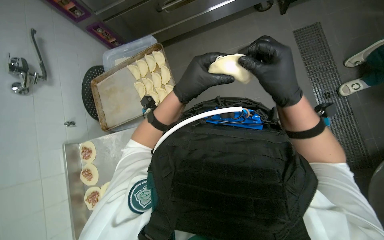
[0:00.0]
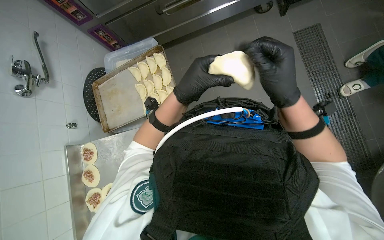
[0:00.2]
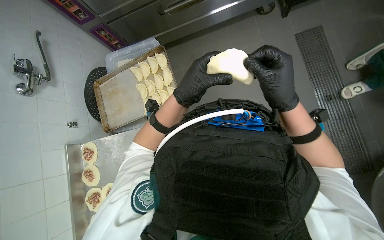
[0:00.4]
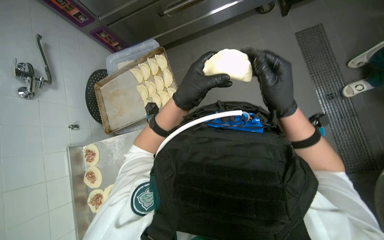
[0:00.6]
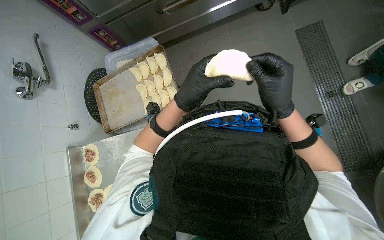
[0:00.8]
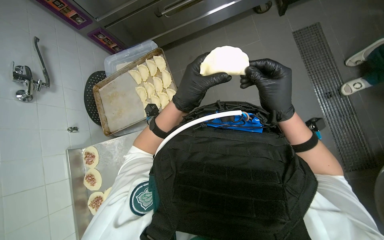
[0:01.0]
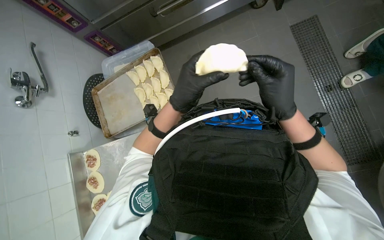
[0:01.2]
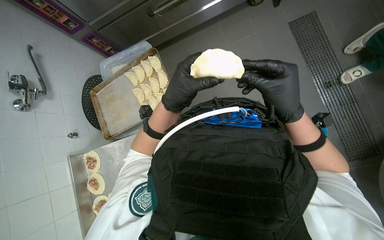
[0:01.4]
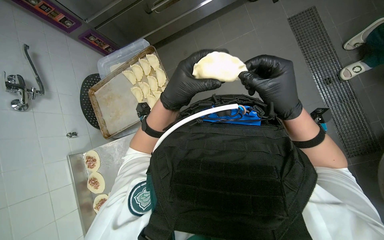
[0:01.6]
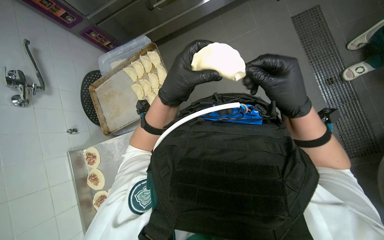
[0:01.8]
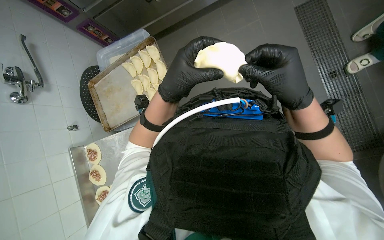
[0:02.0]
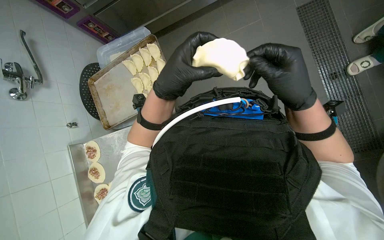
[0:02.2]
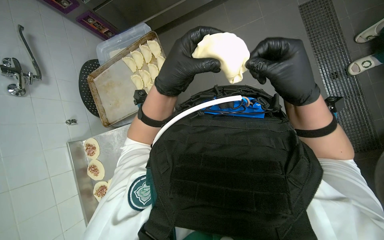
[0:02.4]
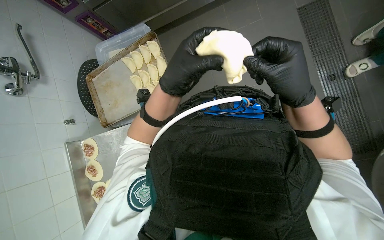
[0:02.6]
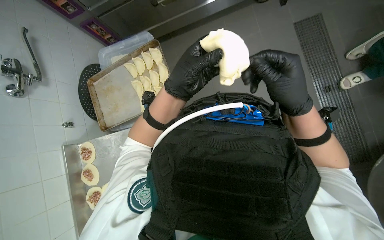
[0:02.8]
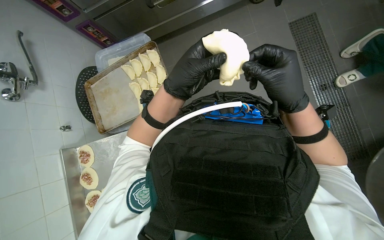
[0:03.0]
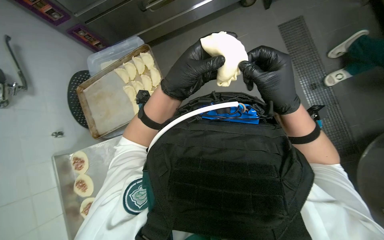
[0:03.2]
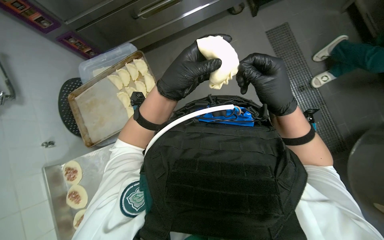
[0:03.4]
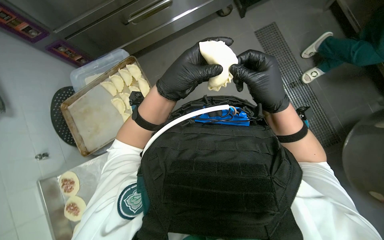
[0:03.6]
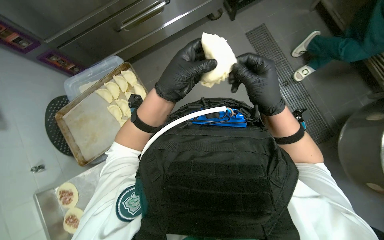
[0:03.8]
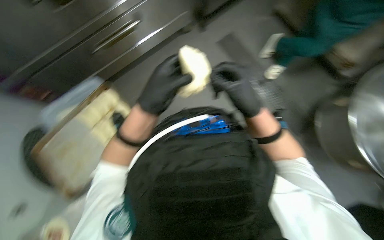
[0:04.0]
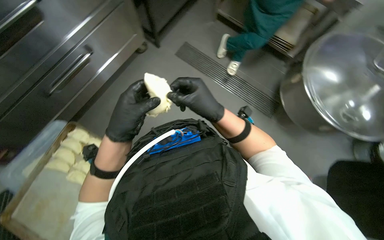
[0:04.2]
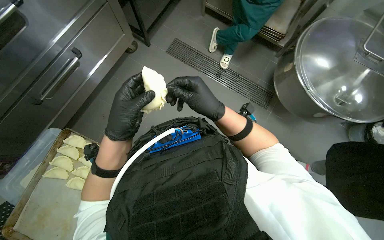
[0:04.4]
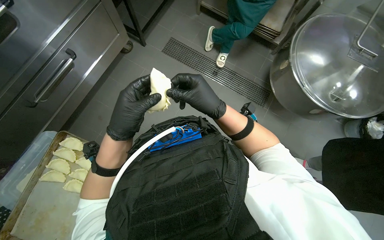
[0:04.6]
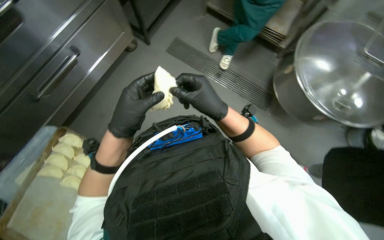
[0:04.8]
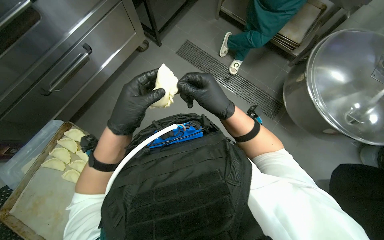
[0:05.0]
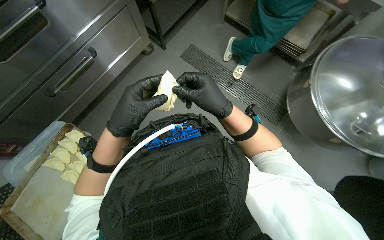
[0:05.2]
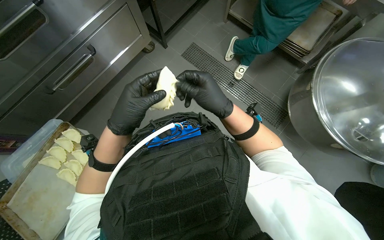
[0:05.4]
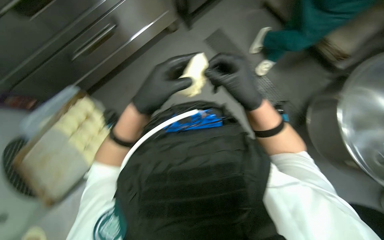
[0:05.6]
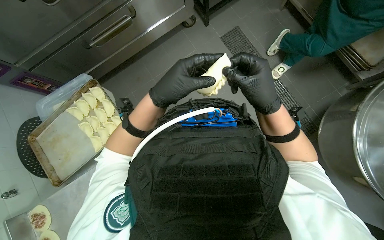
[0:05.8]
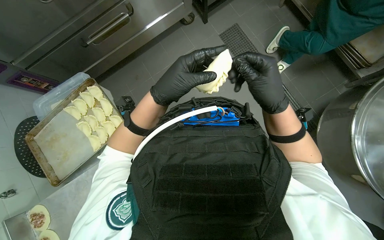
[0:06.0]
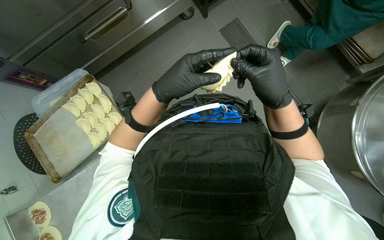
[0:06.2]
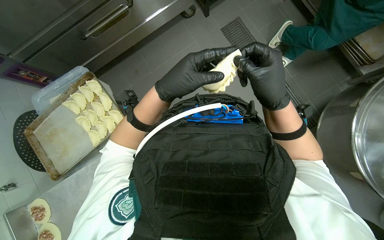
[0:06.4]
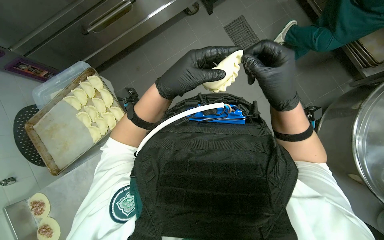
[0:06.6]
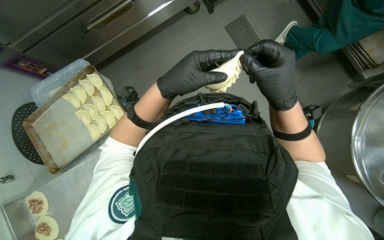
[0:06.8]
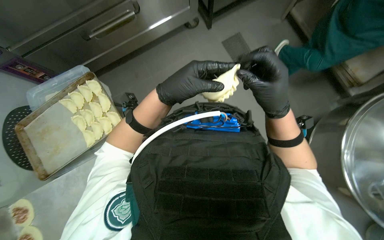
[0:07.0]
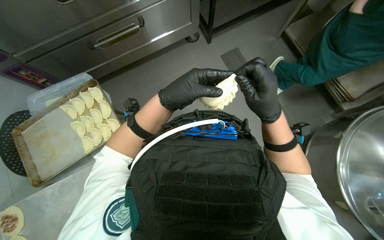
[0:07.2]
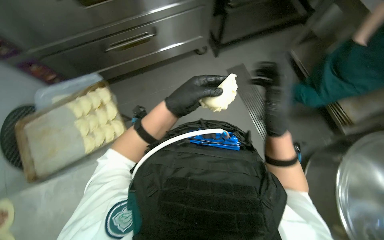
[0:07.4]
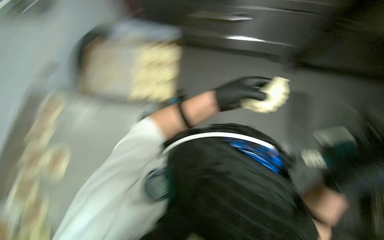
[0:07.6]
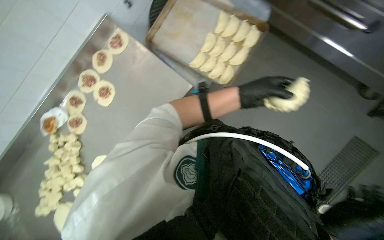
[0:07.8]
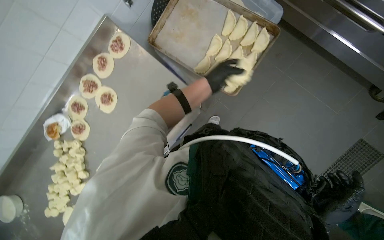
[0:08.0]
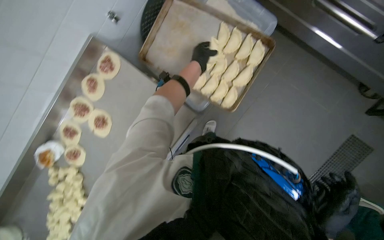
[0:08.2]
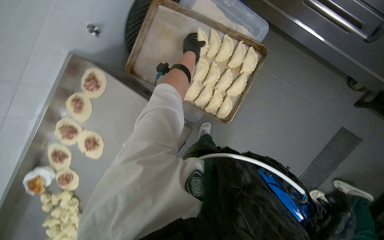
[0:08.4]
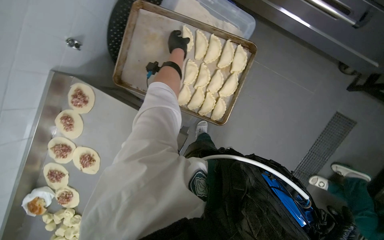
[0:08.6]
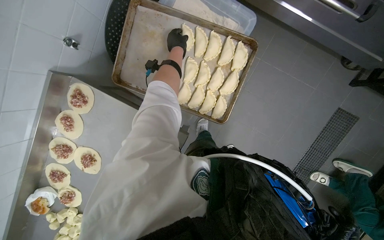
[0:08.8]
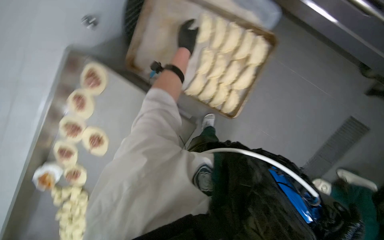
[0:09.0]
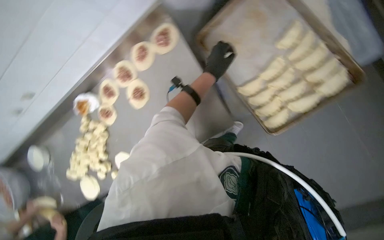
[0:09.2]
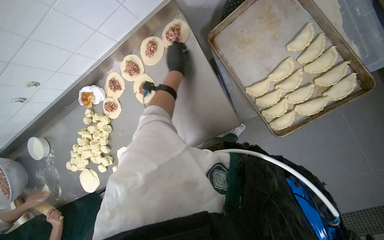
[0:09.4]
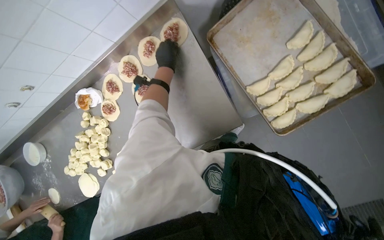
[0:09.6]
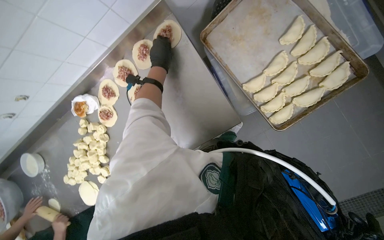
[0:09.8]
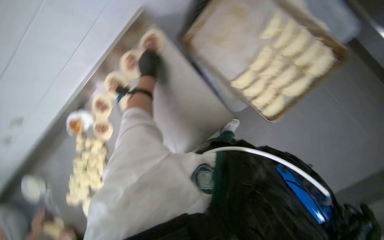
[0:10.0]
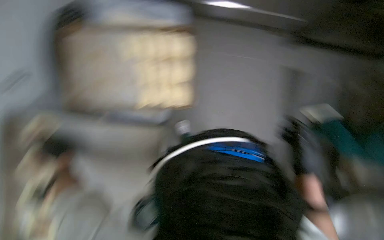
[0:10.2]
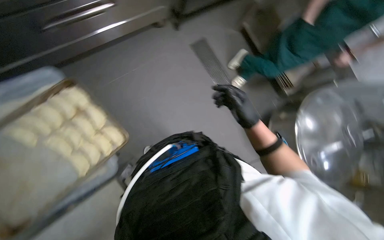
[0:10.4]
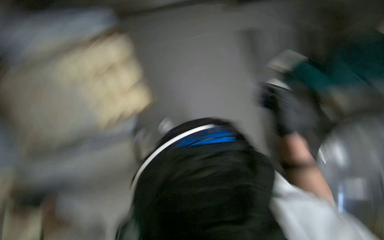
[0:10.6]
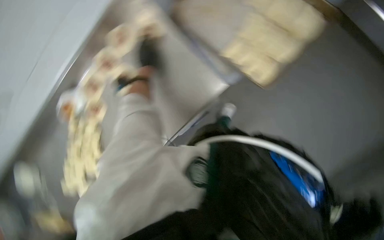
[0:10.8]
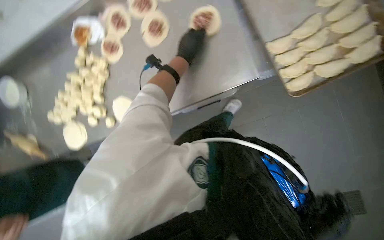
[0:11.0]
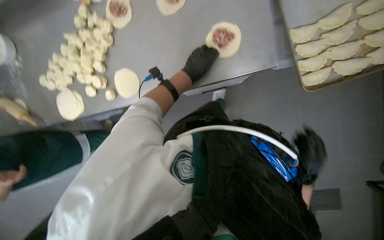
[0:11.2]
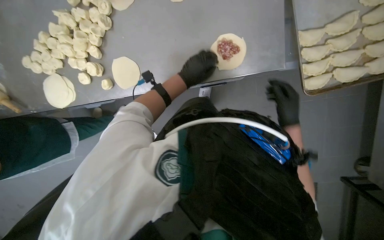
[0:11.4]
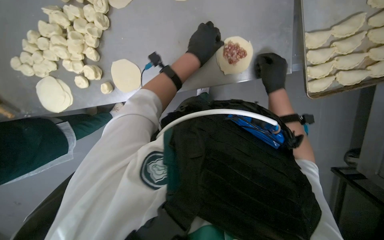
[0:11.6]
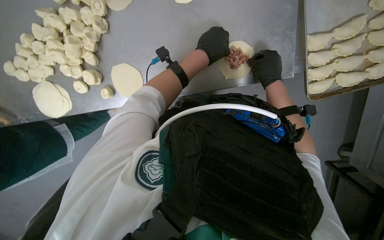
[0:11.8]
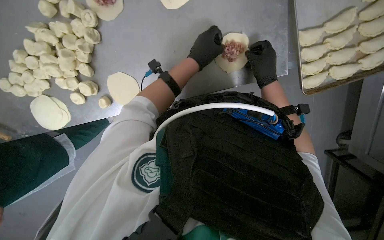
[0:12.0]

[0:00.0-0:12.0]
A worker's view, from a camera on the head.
Job: preparing food.
The whole recording: Preparing meat-filled dough. The worker fills dough circles with meat and crimps the edges to form pastries, then places them on a baking tray.
0:00.0 to 0:03.0: The hands stay close to where they were, moving slightly.
0:03.0 to 0:04.4: The head rotates some 45 degrees to the right.
0:06.0 to 0:07.6: The right hand goes approximately 10 cm nearer to the camera.
0:07.6 to 0:09.0: The view tilts about 15 degrees downward. The left hand goes roughly 50 cm up the picture and farther from the camera.
0:10.4 to 0:12.0: The wearer looks some 30 degrees further downward. The scene turns about 35 degrees clockwise in the picture.

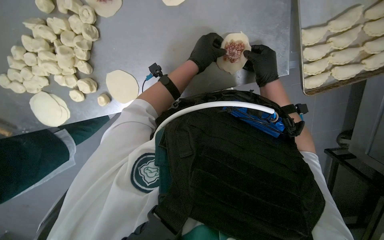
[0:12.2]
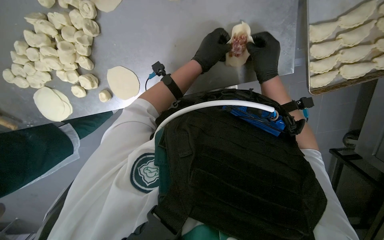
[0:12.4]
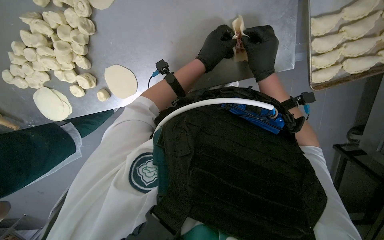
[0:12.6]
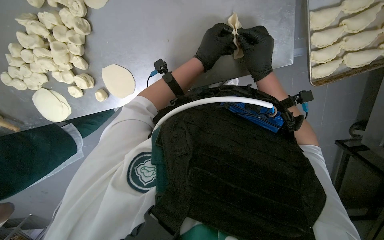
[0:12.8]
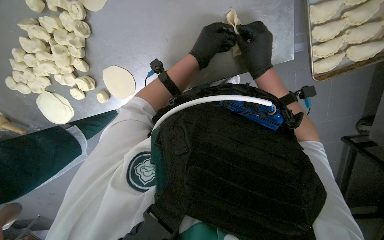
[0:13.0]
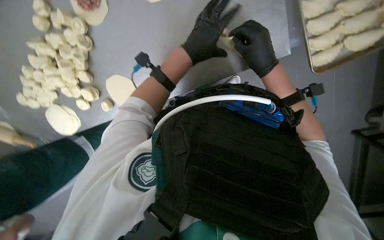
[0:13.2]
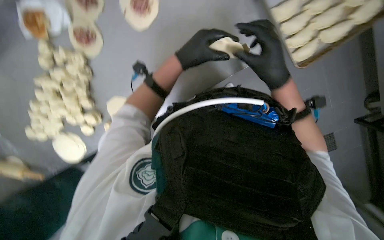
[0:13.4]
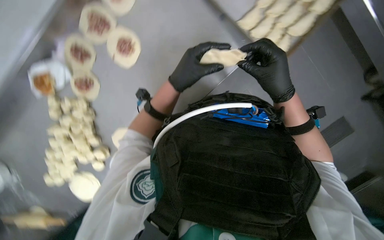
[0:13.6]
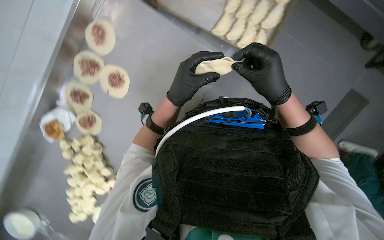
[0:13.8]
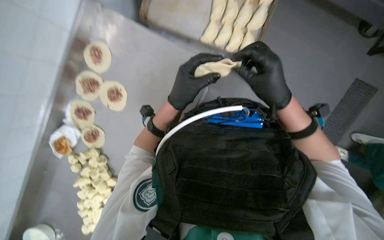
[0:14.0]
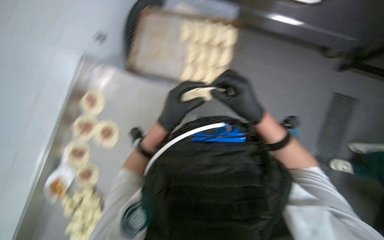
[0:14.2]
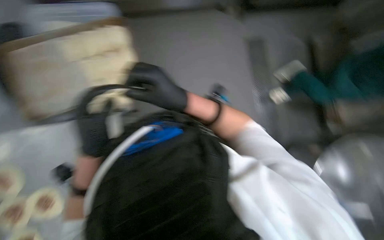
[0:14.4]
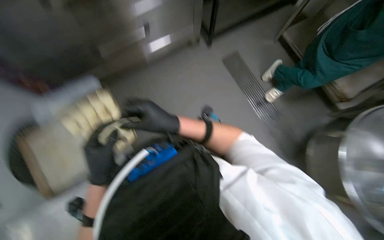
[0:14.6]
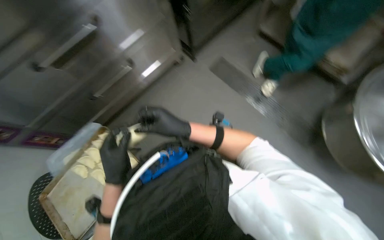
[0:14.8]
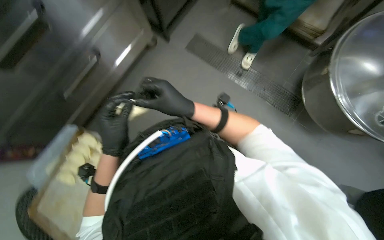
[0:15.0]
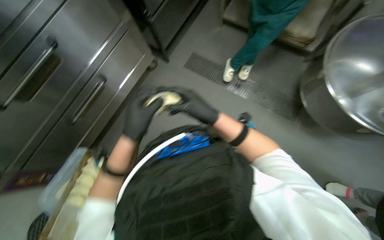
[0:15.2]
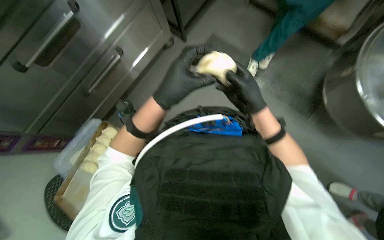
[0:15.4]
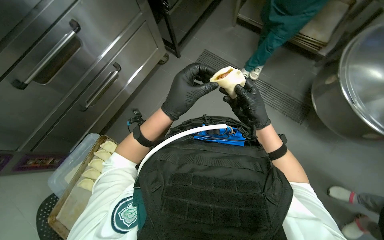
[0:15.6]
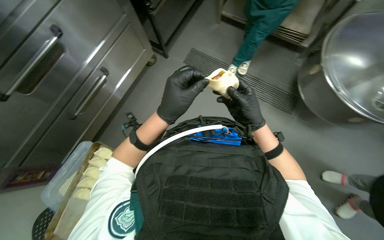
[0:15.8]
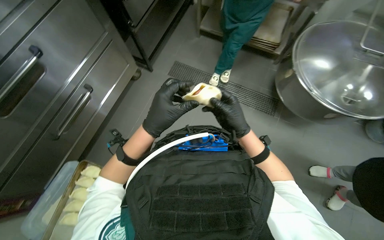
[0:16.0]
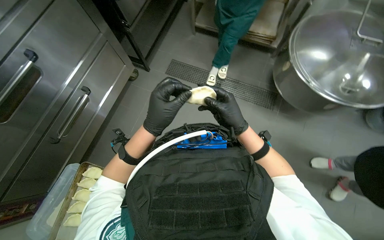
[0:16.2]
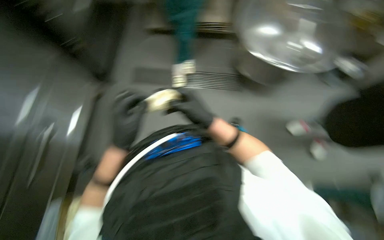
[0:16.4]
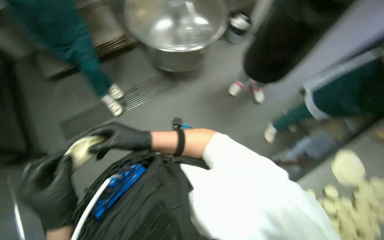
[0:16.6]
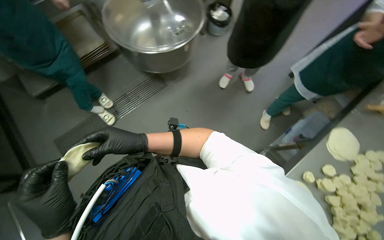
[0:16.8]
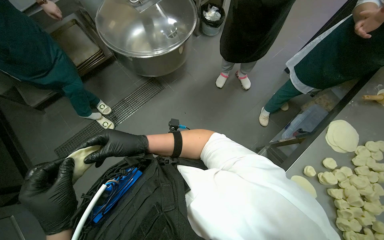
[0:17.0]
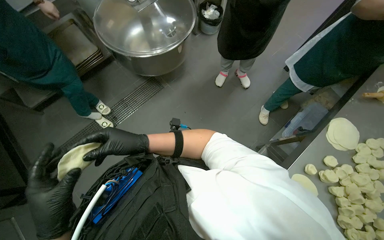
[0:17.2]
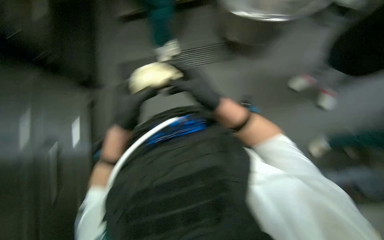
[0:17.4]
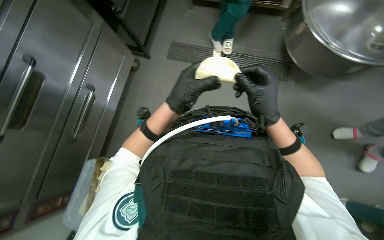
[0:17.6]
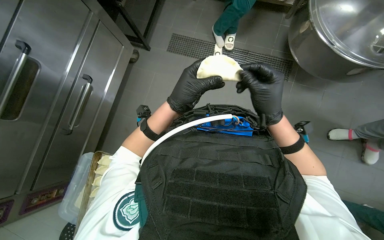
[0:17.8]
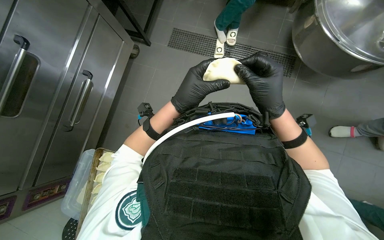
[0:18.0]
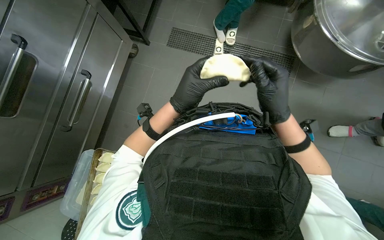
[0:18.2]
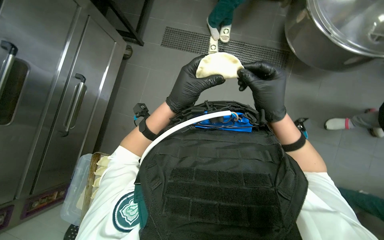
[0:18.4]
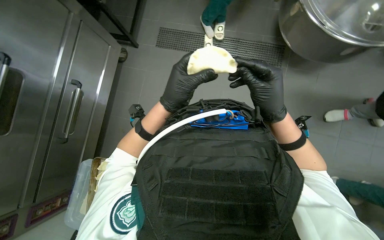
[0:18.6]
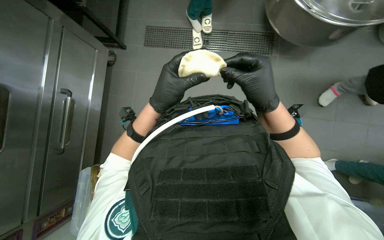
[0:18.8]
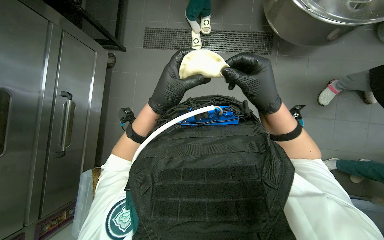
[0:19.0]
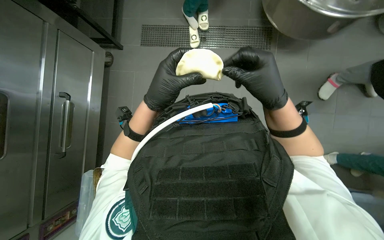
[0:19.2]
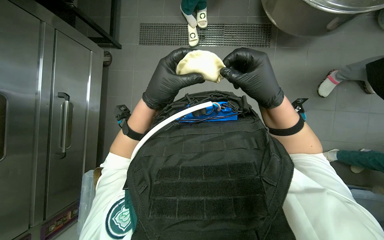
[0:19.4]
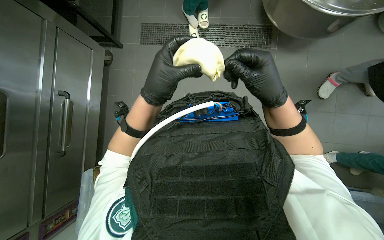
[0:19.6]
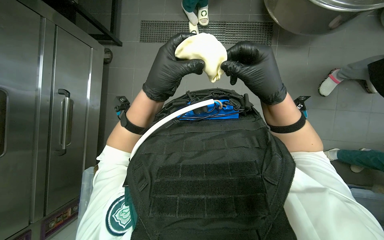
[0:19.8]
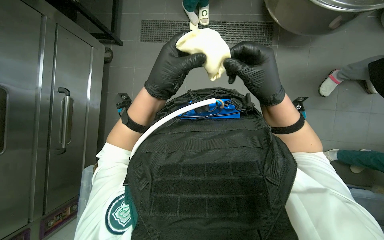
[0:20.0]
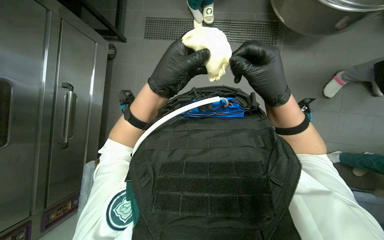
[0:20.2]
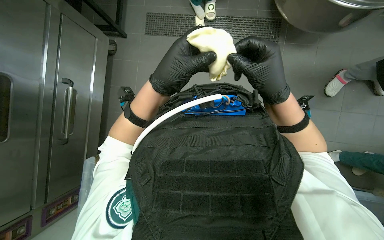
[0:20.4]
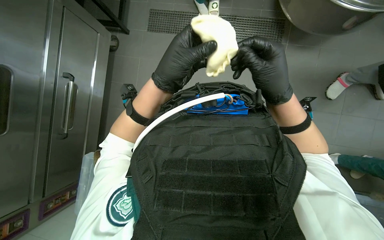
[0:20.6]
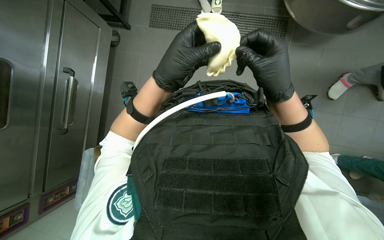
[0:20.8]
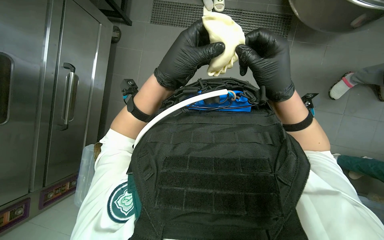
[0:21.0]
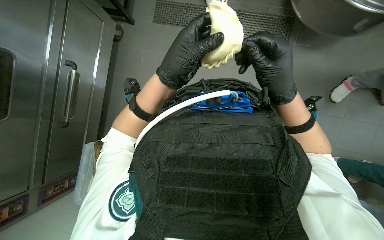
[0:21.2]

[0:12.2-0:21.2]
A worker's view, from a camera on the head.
Job: preparing food.
The whole recording: Preparing meat-filled dough. The worker fills dough circles with meat and crimps the edges to form pastries, then places them on a baking tray.
0:12.2 to 0:13.8: The view tips upward by some 15 degrees. Everything in view rotates some 40 degrees counterclockwise.
0:13.8 to 0:15.2: The view tilts about 35 degrees upward. The scene rotates counterclockwise by some 65 degrees.
0:15.2 to 0:16.6: The head turns to the right by about 65 degrees.
0:16.6 to 0:18.2: The left hand is displaced up the picture, to the right and farther from the camera by about 25 cm, while the right hand shifts about 25 cm to the right.
0:18.2 to 0:21.2: The hands work in one place, with small movements.
